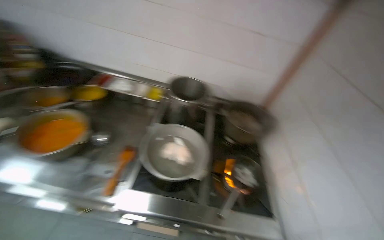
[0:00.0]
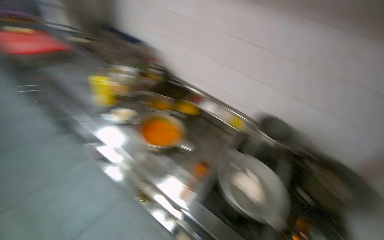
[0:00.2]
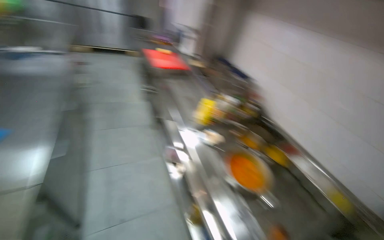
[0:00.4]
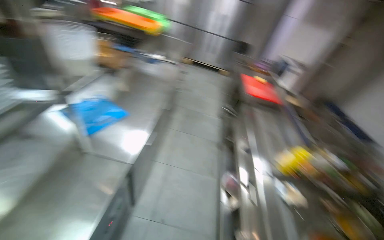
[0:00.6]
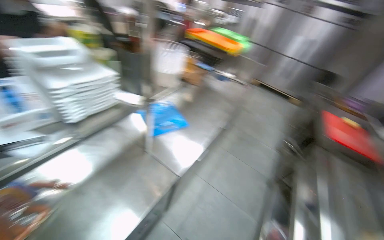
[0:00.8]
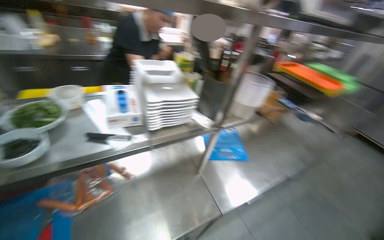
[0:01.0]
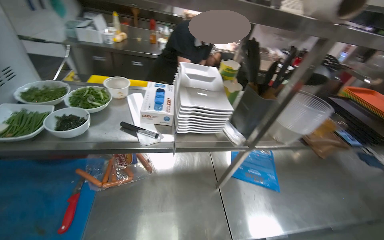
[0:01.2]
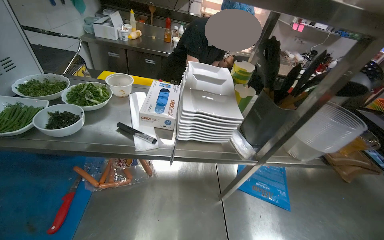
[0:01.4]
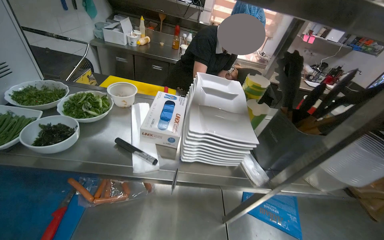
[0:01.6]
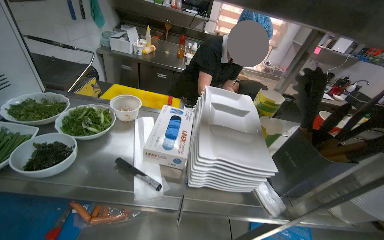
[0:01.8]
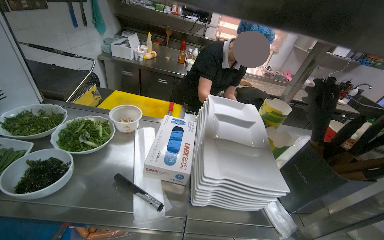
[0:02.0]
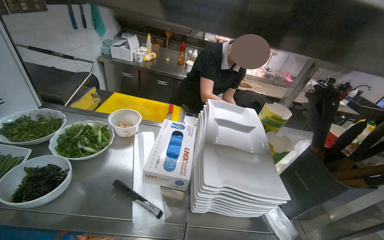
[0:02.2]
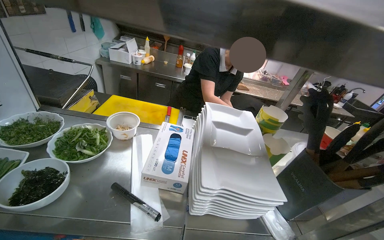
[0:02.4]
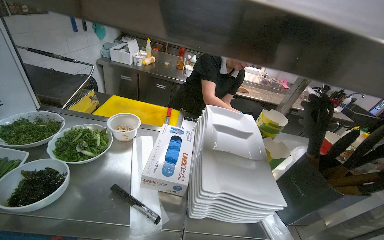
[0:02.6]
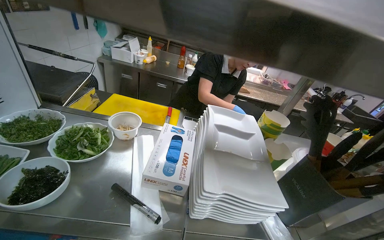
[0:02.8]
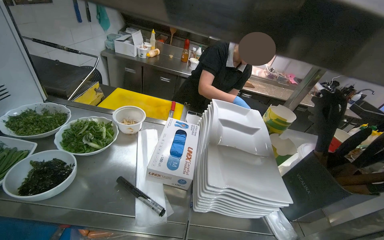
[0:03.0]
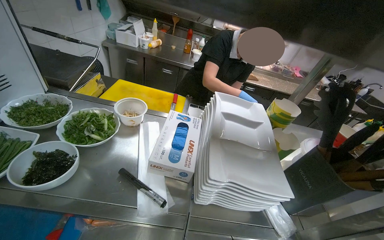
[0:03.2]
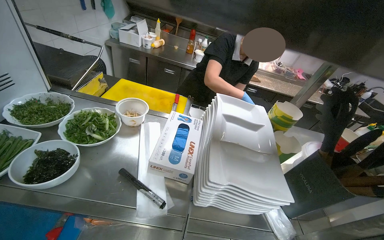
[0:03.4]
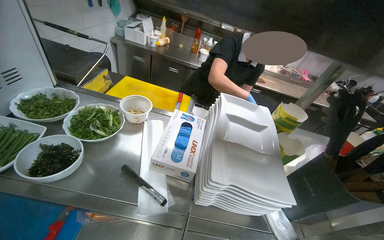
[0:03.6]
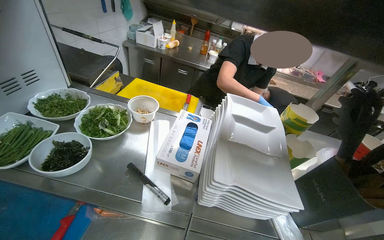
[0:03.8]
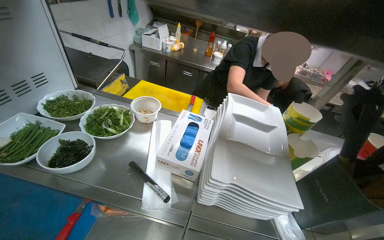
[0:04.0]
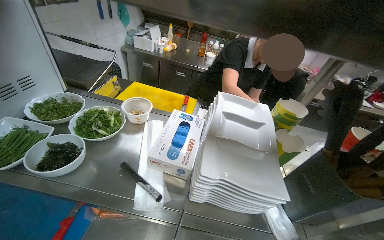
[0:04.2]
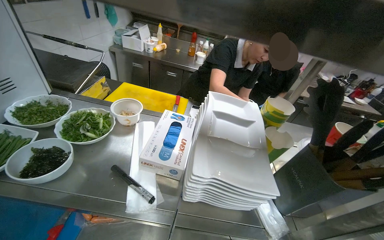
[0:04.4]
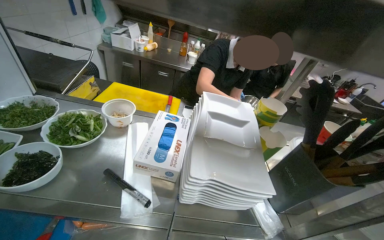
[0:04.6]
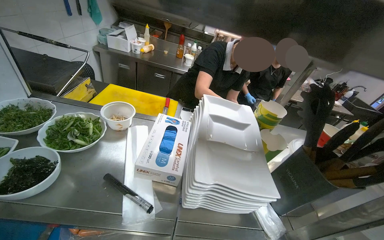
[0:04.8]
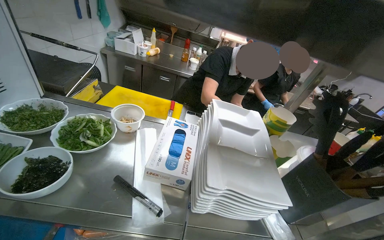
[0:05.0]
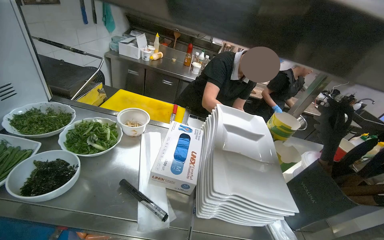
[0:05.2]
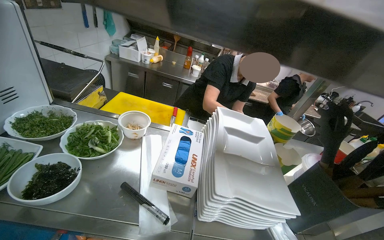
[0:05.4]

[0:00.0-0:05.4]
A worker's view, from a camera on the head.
Job: preparing food.
The whole recording: Removing meal from stove and placing another product. The worker removes the meal from the gas stove and places another product in its place.
0:00.0 to 0:01.4: The head travels roughly 80 cm. The head turns to the left by about 170 degrees. The view tilts roughly 40 degrees upward.

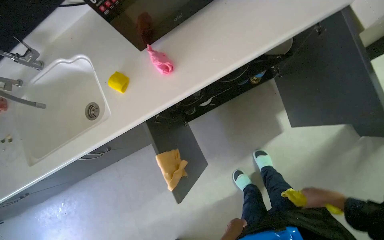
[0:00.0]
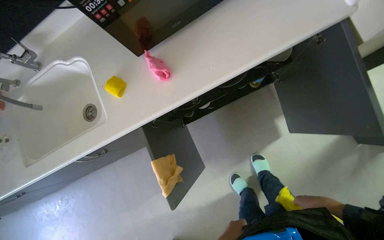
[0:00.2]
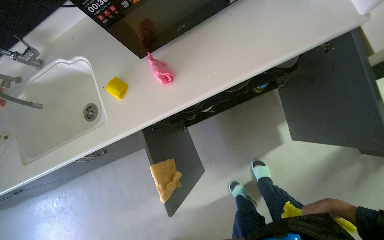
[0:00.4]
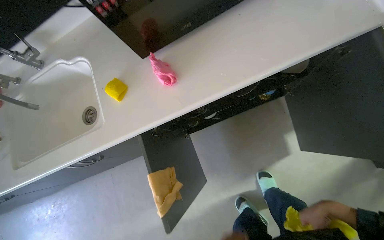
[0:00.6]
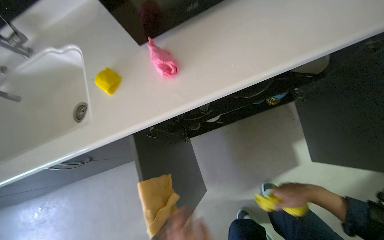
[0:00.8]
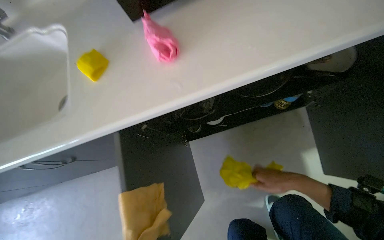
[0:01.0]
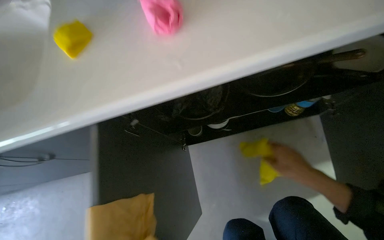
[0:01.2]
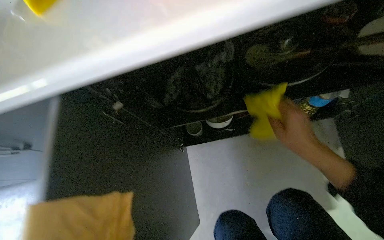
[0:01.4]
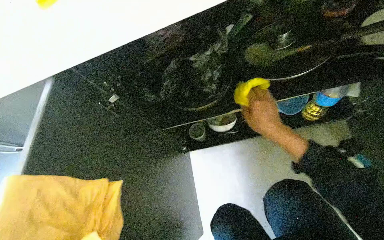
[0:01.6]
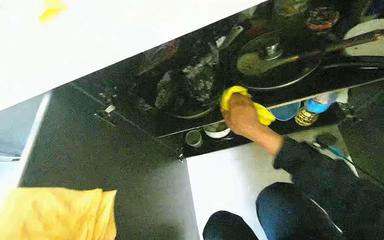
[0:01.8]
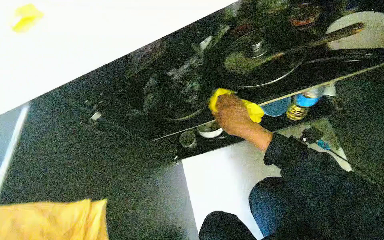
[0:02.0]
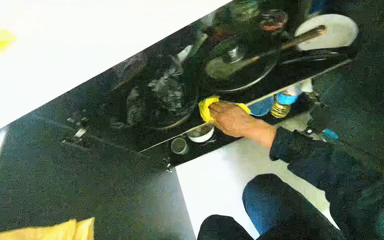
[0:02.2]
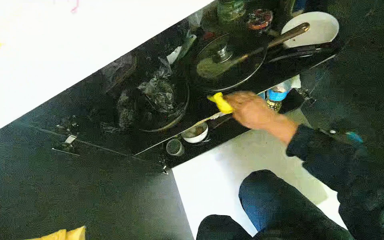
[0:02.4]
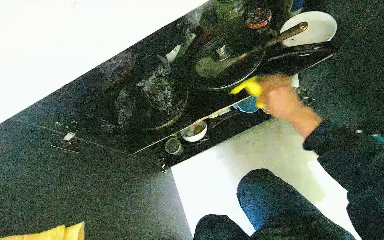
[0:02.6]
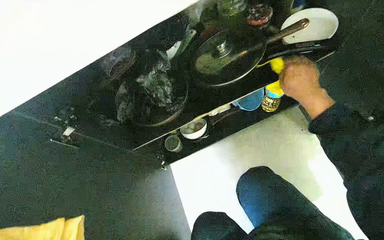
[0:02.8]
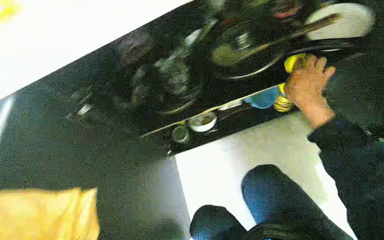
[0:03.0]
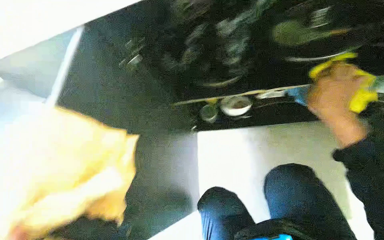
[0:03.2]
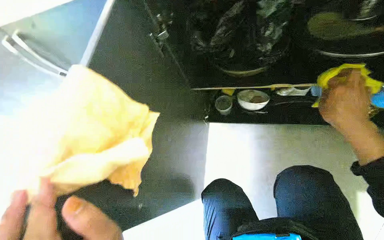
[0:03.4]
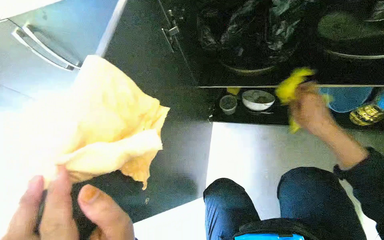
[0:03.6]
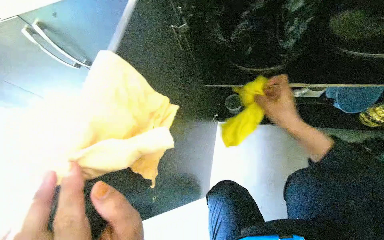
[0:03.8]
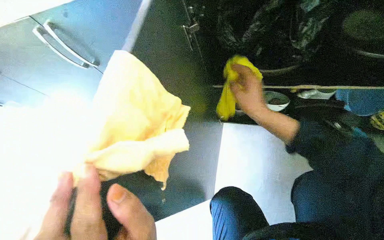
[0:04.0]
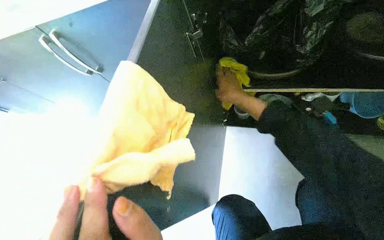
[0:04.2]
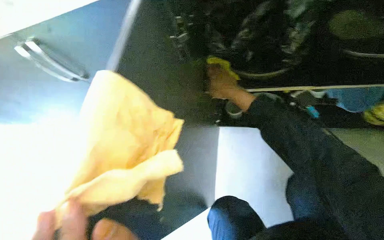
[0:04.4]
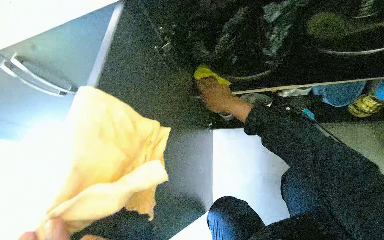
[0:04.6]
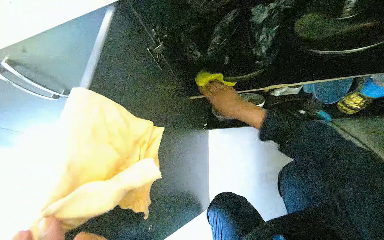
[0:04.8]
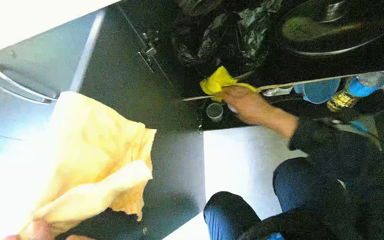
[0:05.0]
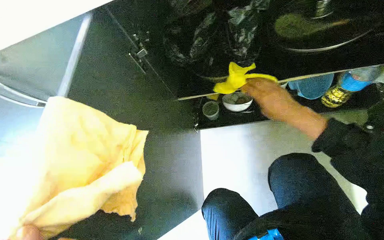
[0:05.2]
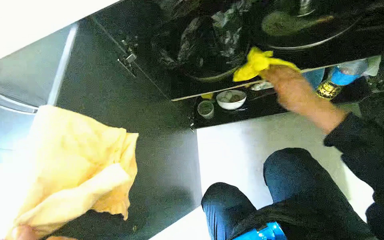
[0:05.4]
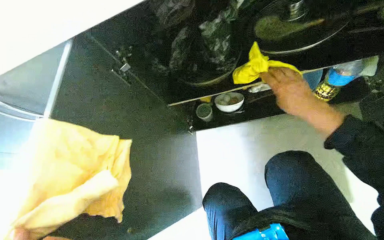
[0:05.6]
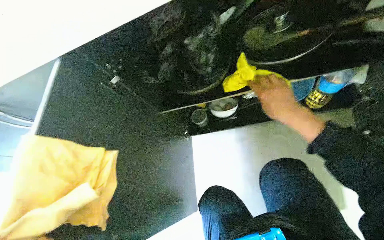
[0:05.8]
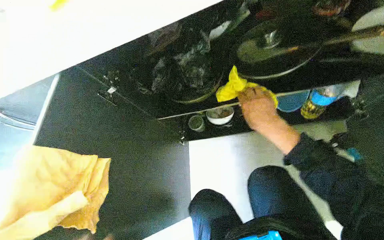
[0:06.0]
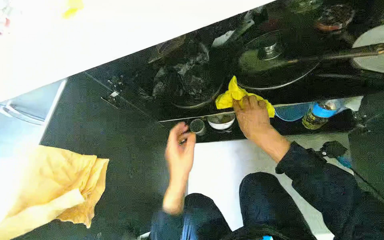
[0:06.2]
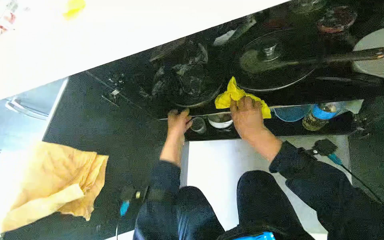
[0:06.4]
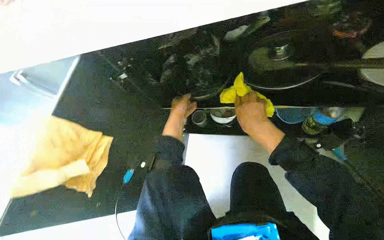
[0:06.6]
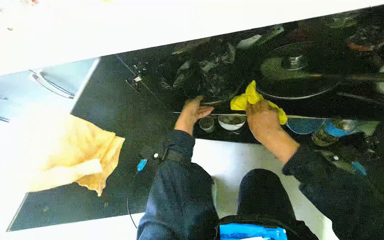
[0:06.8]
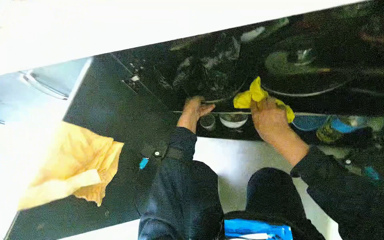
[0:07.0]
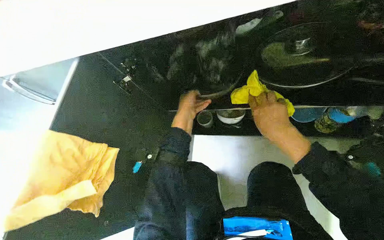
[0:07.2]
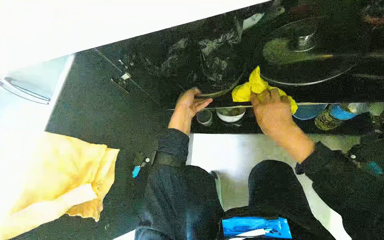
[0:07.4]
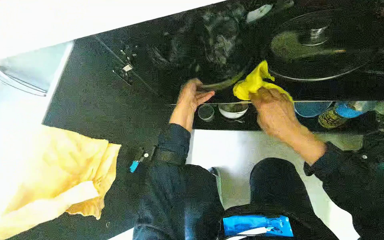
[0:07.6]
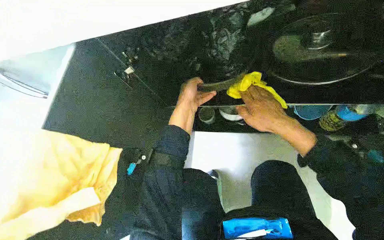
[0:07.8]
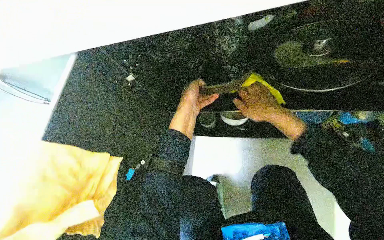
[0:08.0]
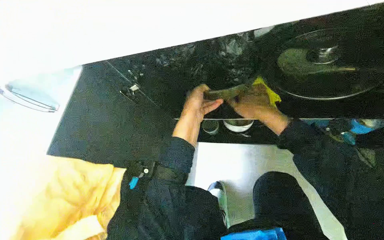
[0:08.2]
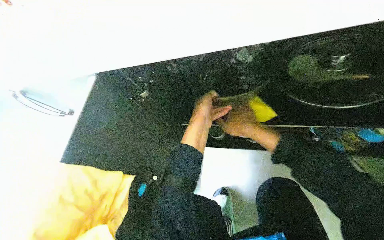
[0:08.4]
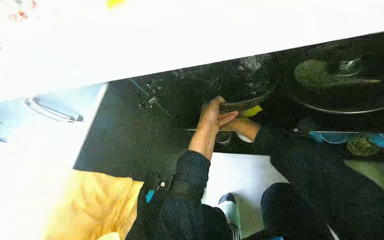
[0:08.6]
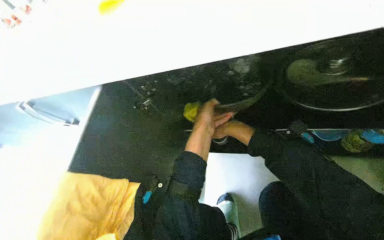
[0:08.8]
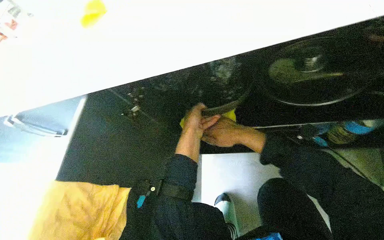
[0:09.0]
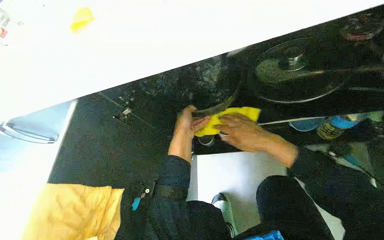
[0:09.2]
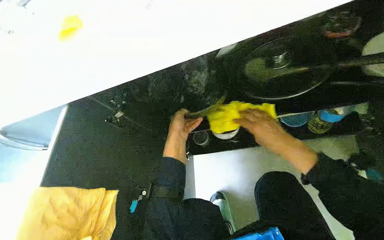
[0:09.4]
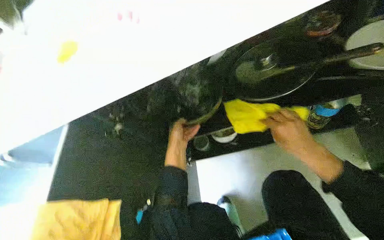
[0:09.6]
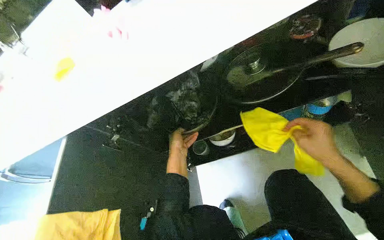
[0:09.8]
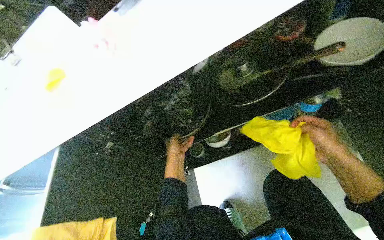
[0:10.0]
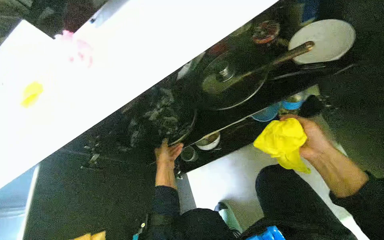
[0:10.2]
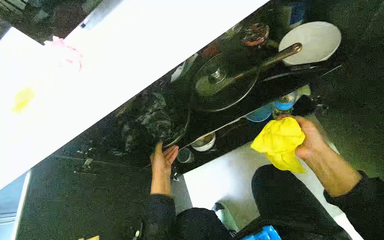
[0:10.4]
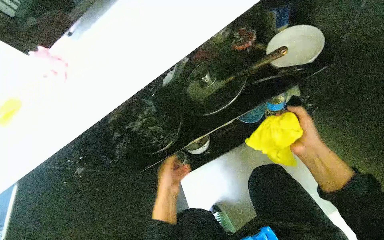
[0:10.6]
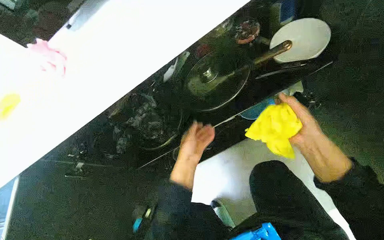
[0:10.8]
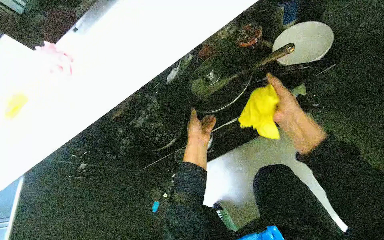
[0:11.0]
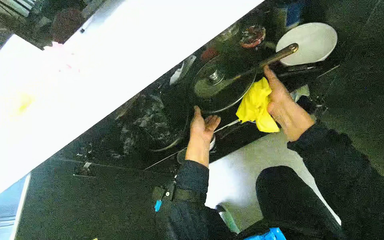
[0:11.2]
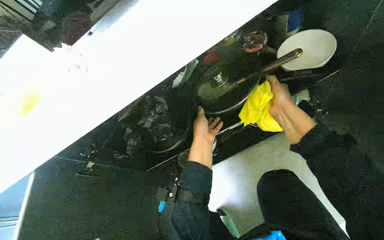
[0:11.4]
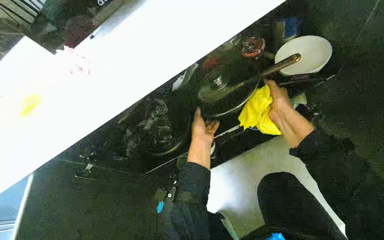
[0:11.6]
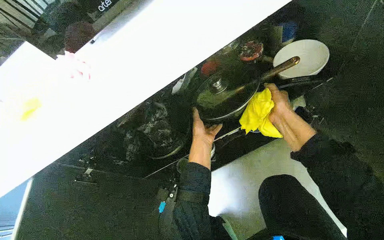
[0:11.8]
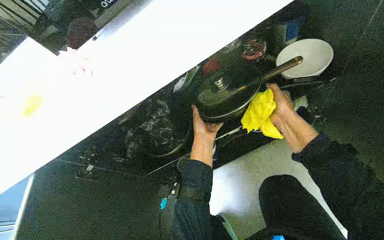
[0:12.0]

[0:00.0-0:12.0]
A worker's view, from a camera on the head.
Job: cleaning kitchen.
The whole recording: Cleaning inside kitchen cabinet. The worker wipes the inside of the kitchen cabinet and its contents with a yellow cloth.
0:00.0 to 0:01.6: The wearer moves about 40 cm. The camera pitches upward, by some 15 degrees.
0:01.6 to 0:03.0: The right hand goes some 20 cm to the right and up the picture.
0:03.0 to 0:04.4: The head rotates roughly 25 degrees to the left.
0:04.4 to 0:06.0: The right hand travels to the right and nearer to the camera by some 30 cm.
0:09.0 to 0:10.4: The right hand moves to the right and nearer to the camera, approximately 35 cm.
0:10.4 to 0:12.0: The left hand heads up the picture and to the right, covering approximately 20 cm, while the right hand shifts approximately 15 cm up the picture.

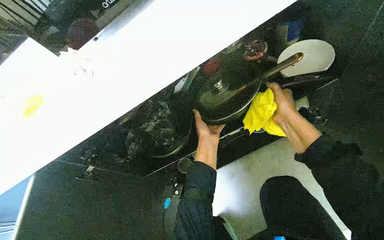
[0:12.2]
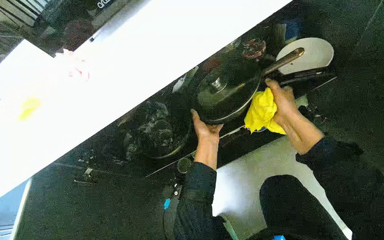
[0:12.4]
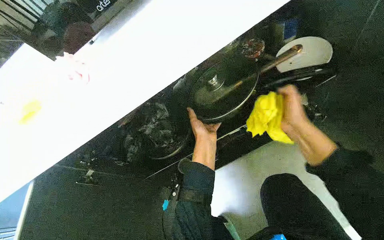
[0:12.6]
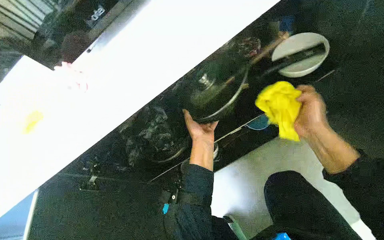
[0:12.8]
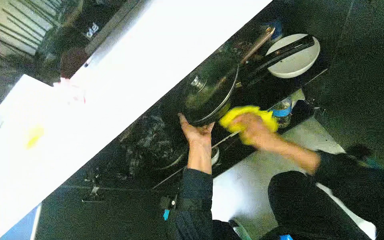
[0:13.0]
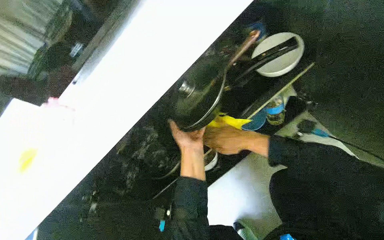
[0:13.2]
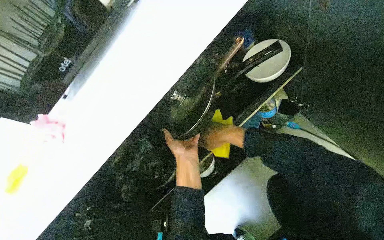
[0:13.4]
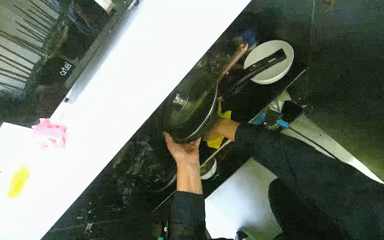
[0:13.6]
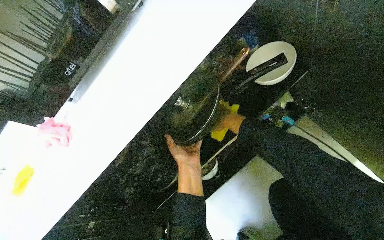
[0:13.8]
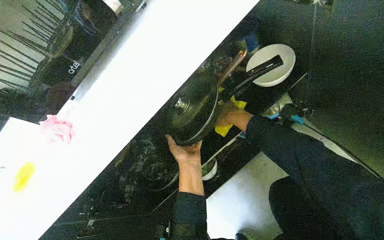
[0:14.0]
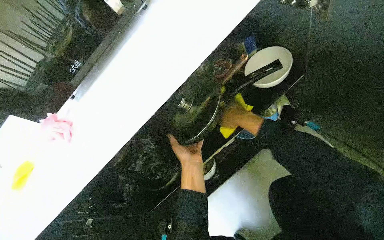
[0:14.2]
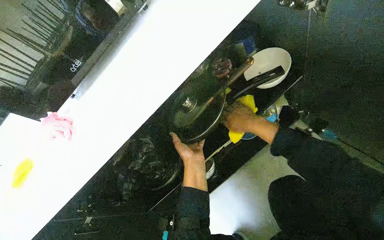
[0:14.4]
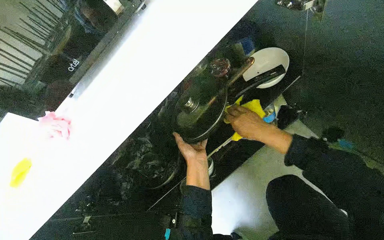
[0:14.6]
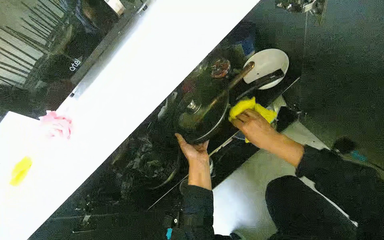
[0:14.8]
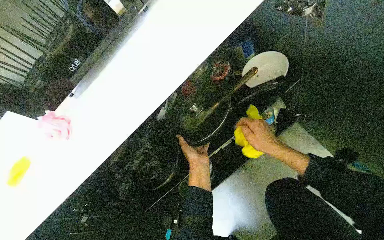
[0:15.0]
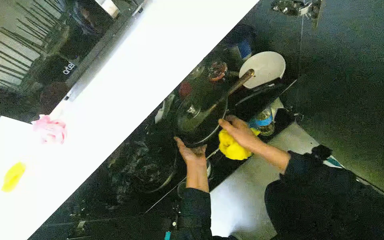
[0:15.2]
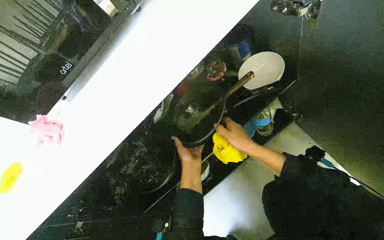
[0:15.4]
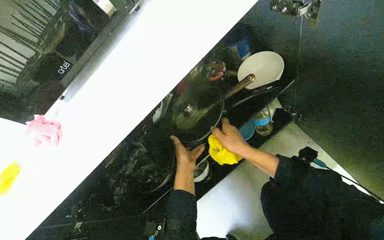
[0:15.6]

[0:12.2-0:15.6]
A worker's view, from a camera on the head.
Job: cleaning kitchen.
The whole recording: Cleaning inside kitchen cabinet. The worker wipes the inside of the kitchen cabinet and its contents with a yellow cloth.
0:12.2 to 0:13.8: The right hand heads farther from the camera, covering some 20 cm.
0:13.8 to 0:15.6: The right hand heads nearer to the camera, covering roughly 15 cm.
